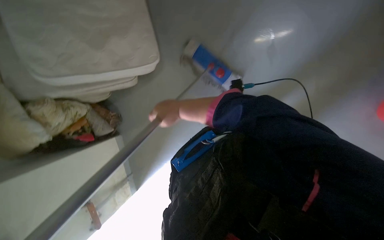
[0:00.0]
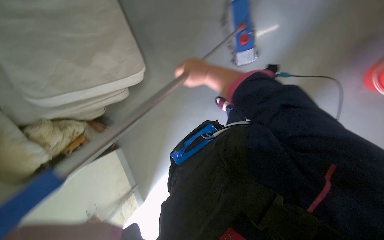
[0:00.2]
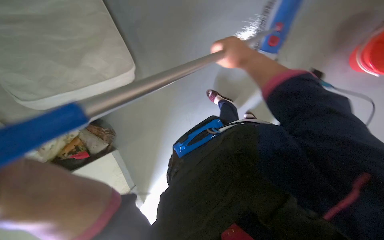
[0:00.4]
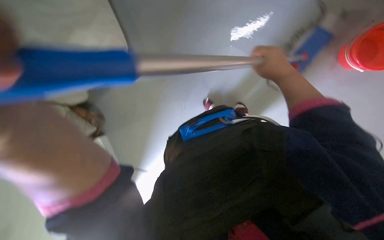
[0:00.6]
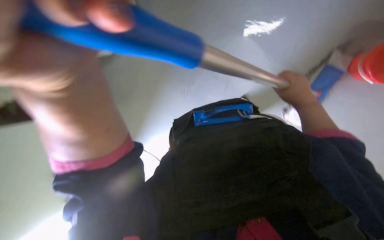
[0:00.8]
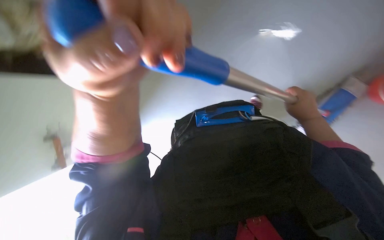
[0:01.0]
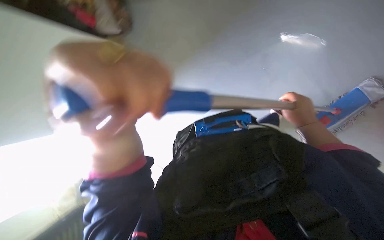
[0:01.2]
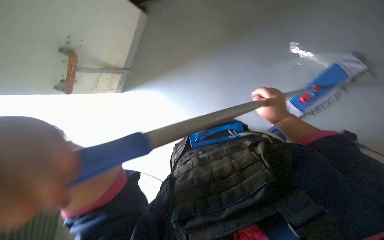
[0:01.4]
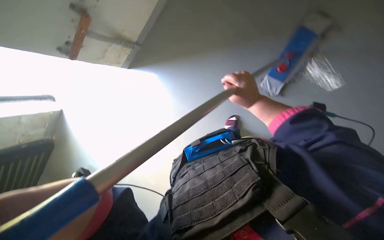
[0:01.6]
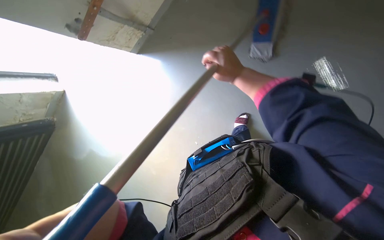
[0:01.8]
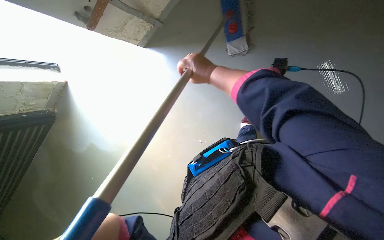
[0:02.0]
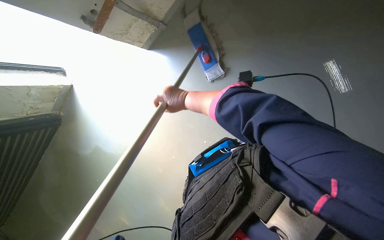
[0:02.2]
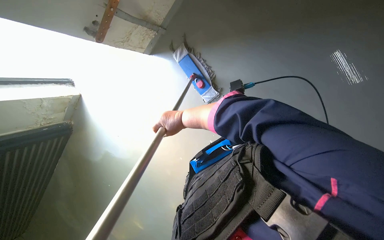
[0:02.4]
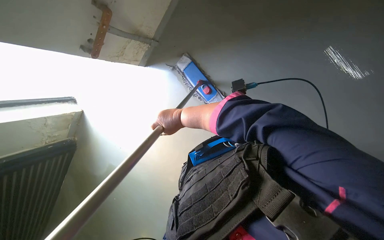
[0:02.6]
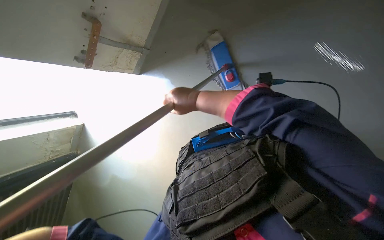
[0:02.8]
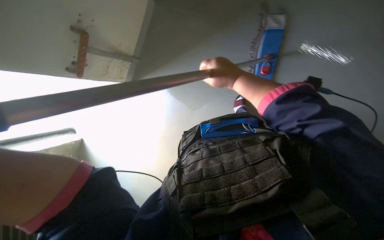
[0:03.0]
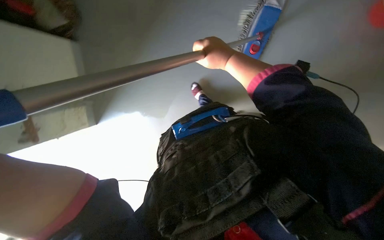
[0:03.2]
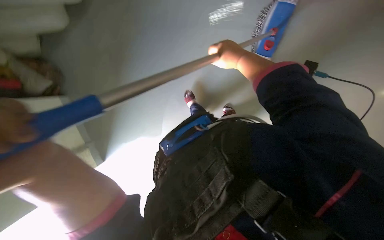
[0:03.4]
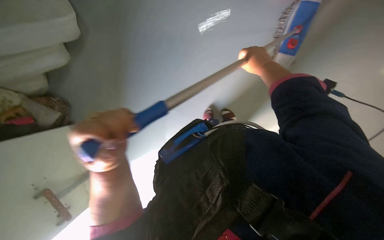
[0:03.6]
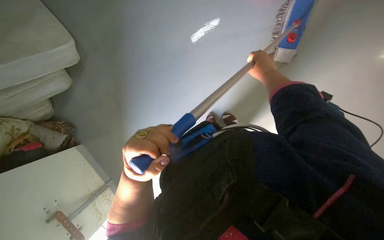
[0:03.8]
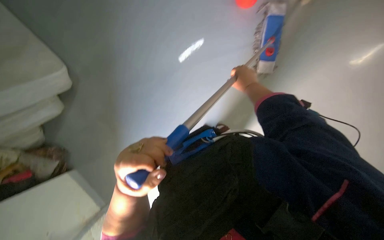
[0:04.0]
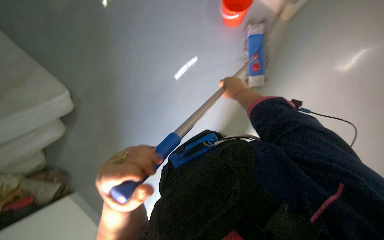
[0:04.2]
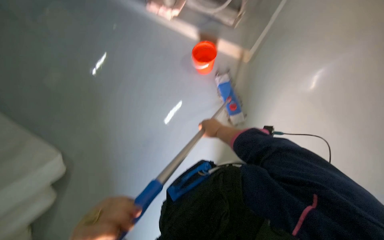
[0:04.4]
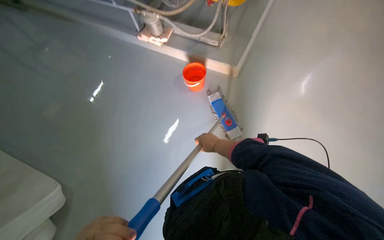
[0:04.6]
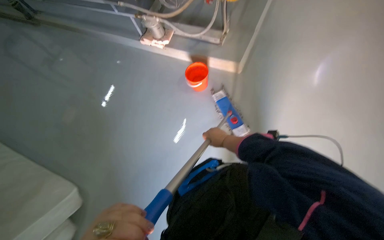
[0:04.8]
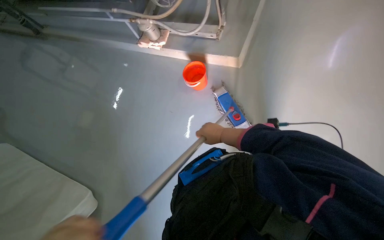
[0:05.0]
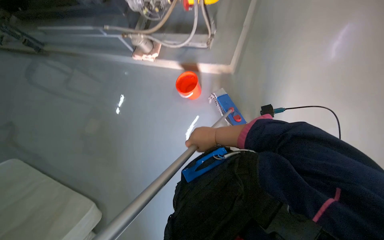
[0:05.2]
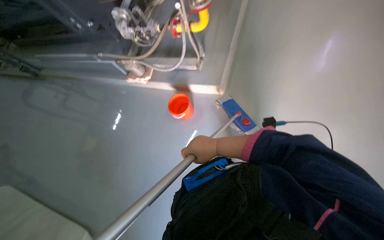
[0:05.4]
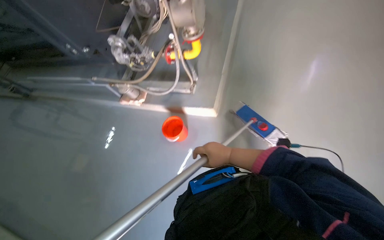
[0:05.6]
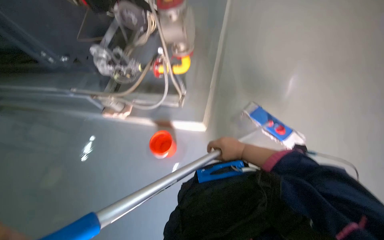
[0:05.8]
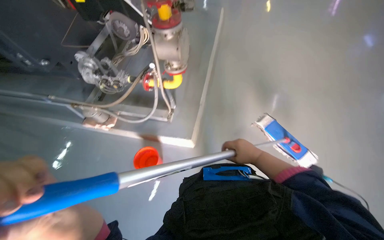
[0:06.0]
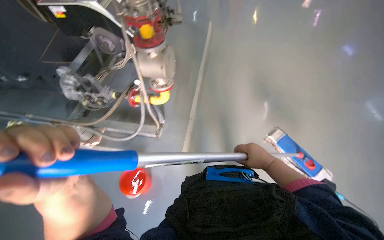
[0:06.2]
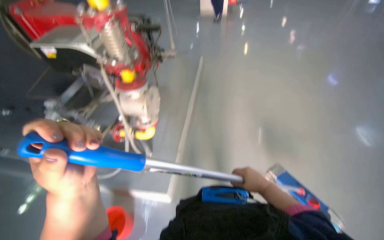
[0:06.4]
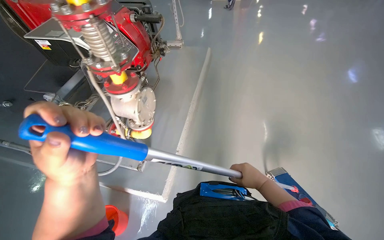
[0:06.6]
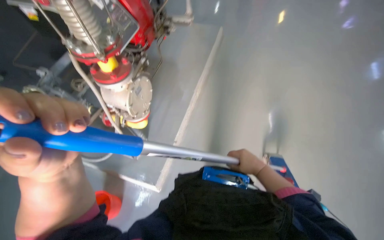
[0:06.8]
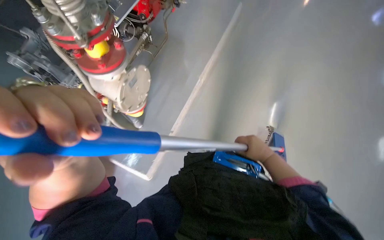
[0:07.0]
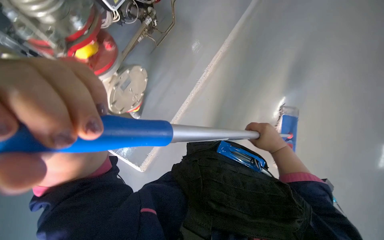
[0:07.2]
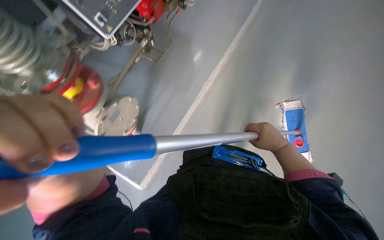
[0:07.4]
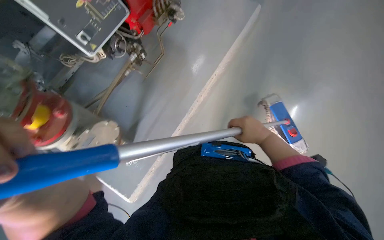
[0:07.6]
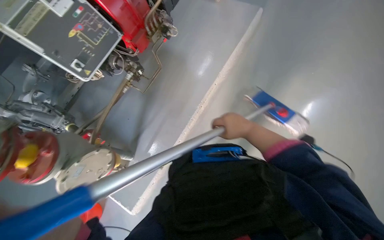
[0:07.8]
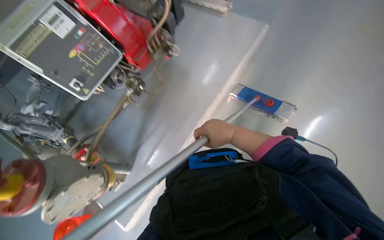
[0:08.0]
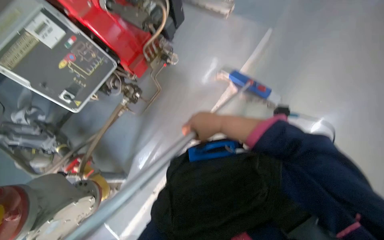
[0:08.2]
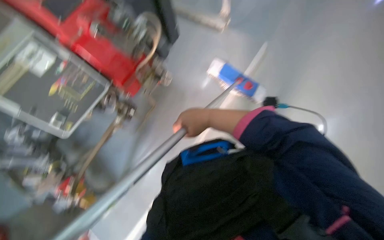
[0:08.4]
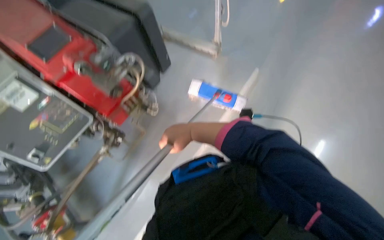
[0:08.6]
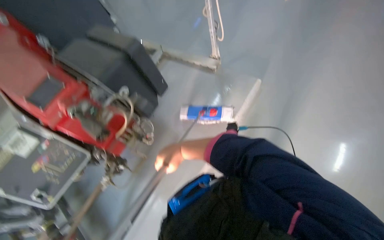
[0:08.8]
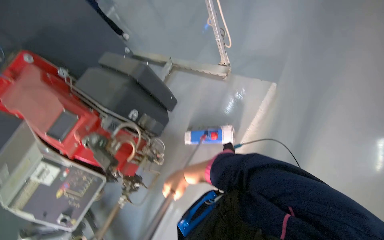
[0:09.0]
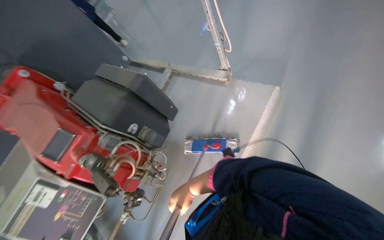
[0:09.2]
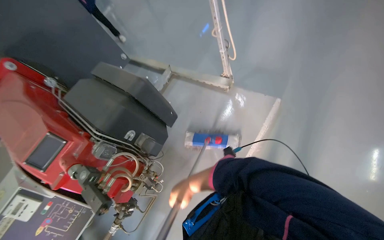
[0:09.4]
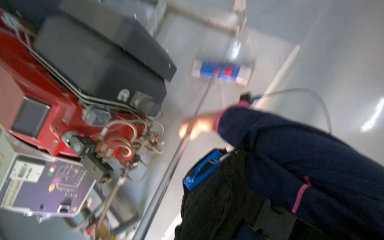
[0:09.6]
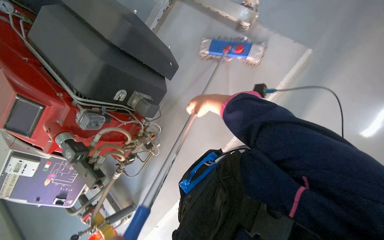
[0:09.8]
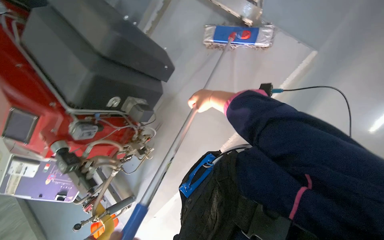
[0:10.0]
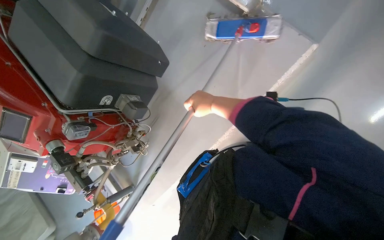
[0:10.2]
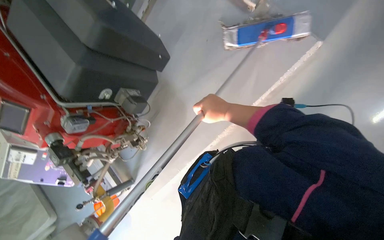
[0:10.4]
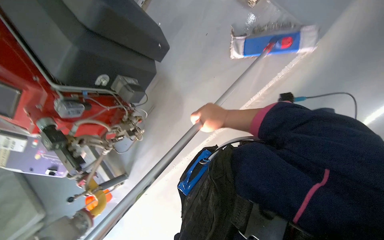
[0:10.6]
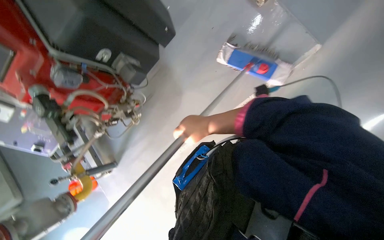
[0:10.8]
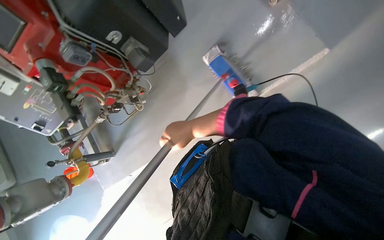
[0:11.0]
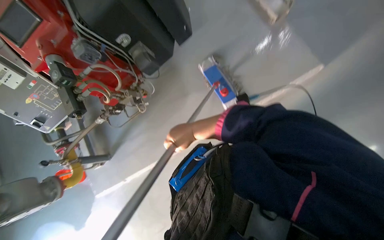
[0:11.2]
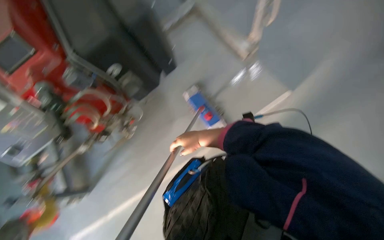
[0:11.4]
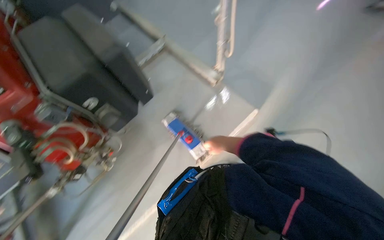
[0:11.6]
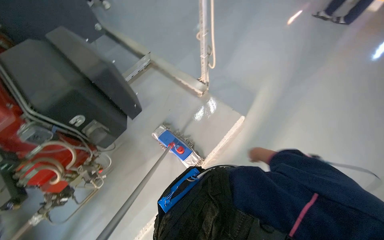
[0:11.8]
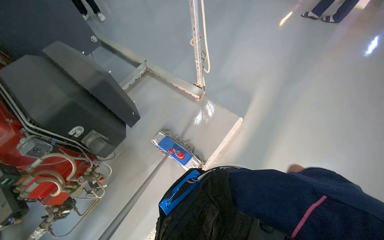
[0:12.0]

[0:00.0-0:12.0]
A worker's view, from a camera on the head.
Job: mopping floor.
The whole recording: Mopping the floor. The worker mops the floor with a flat mop, moving across different areas of the room.
0:00.0 to 0:01.6: The right hand heads to the right, covering some 30 cm.
0:01.6 to 0:03.0: The right hand travels to the left and back again, roughly 35 cm each way.
0:03.0 to 0:04.4: The view tilts about 25 degrees upward. The scene turns roughly 25 degrees counterclockwise in the picture.
0:04.4 to 0:06.0: The wearer moves approximately 50 cm. The wearer looks roughly 20 degrees further upward.
0:06.0 to 0:07.6: The camera is carried about 70 cm.
0:07.6 to 0:09.0: The wearer moves roughly 70 cm. The view tilts roughly 15 degrees upward.
0:09.0 to 0:10.4: The camera is carried some 50 cm. The camera pitches downward, by roughly 35 degrees.
0:10.4 to 0:12.0: The view pans to the right by some 25 degrees. The view tilts some 30 degrees upward.

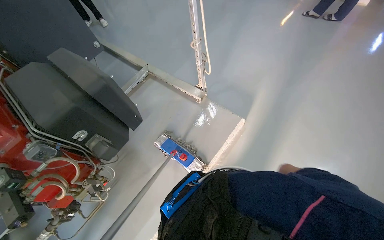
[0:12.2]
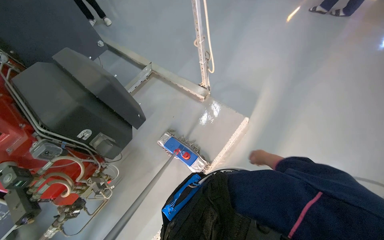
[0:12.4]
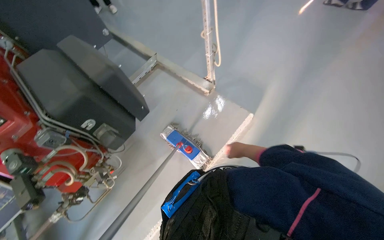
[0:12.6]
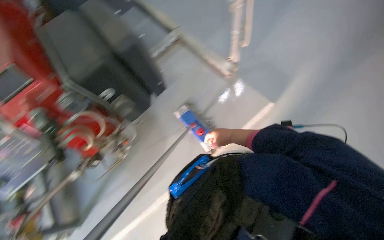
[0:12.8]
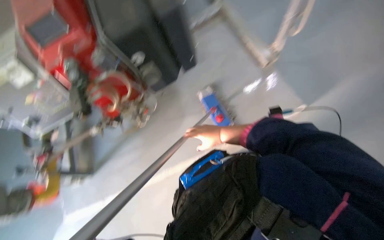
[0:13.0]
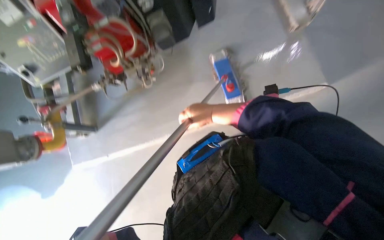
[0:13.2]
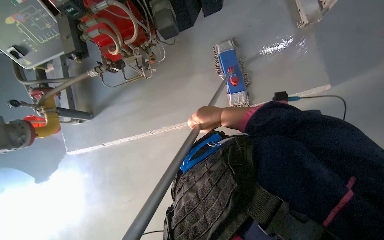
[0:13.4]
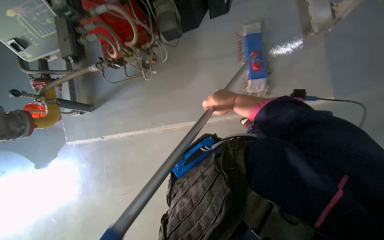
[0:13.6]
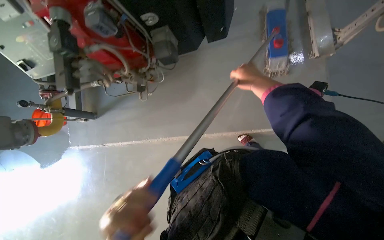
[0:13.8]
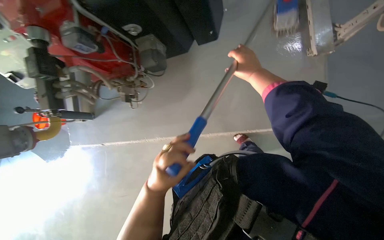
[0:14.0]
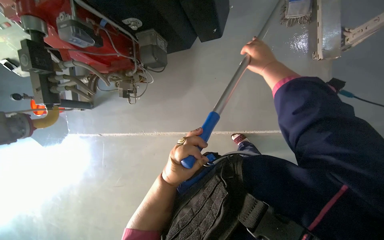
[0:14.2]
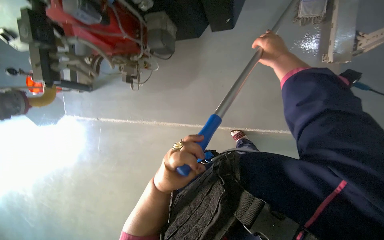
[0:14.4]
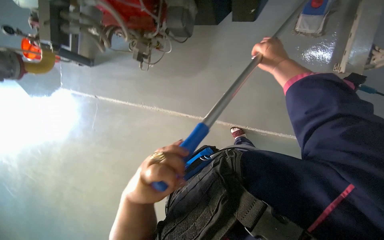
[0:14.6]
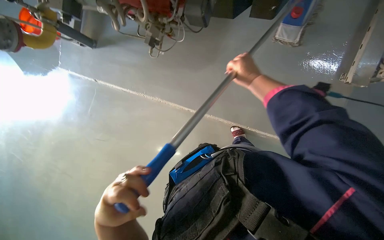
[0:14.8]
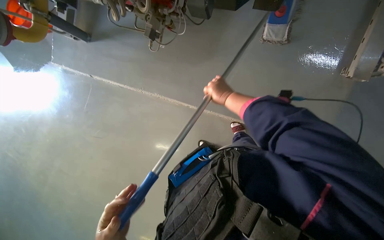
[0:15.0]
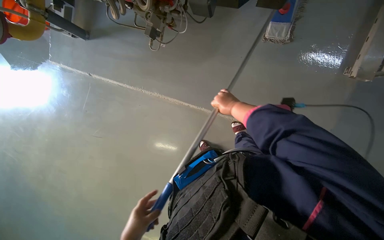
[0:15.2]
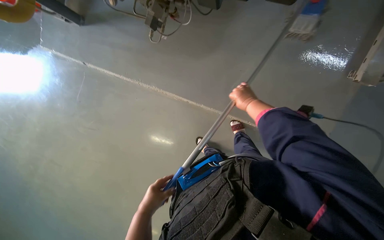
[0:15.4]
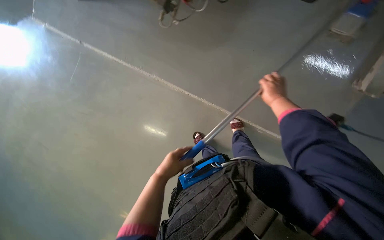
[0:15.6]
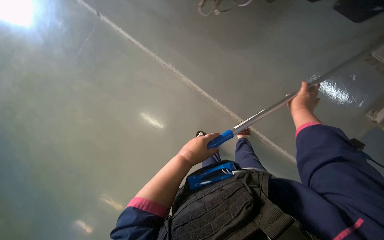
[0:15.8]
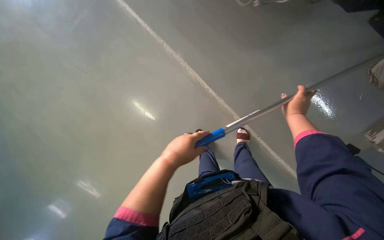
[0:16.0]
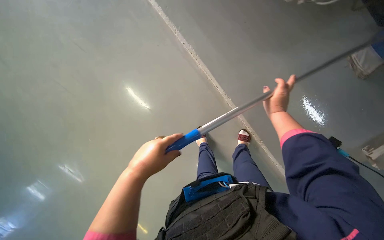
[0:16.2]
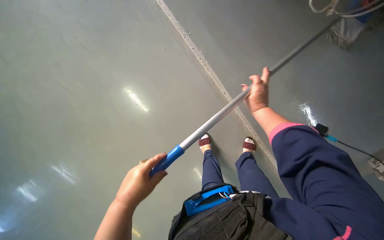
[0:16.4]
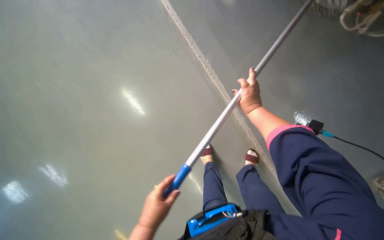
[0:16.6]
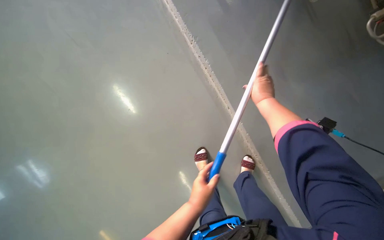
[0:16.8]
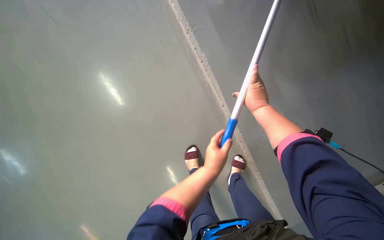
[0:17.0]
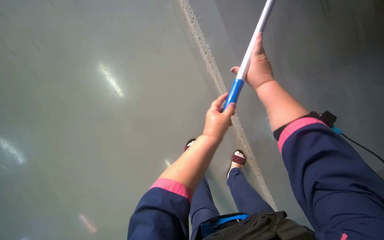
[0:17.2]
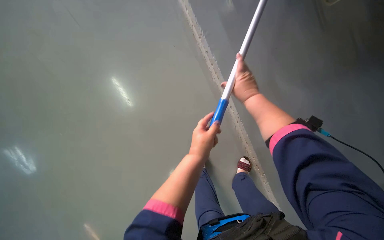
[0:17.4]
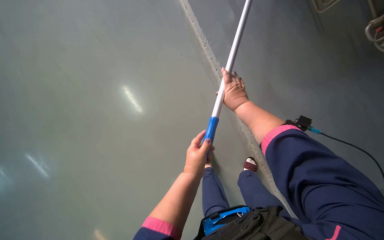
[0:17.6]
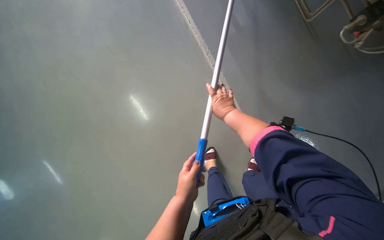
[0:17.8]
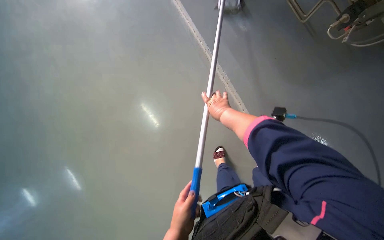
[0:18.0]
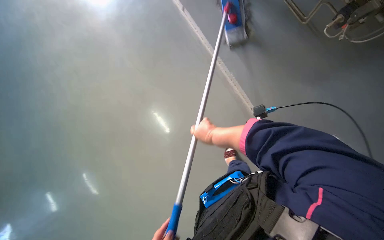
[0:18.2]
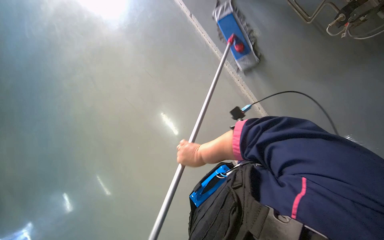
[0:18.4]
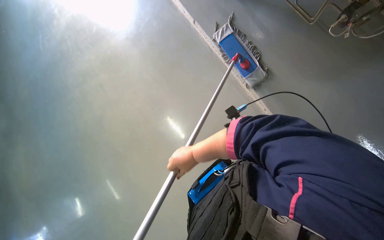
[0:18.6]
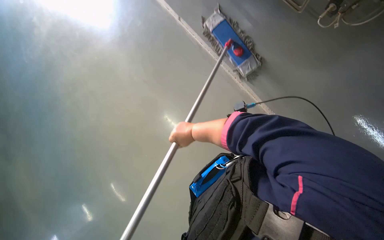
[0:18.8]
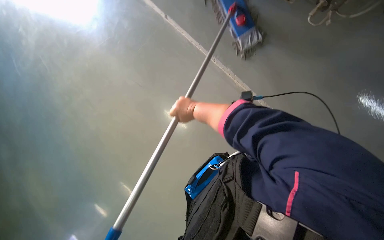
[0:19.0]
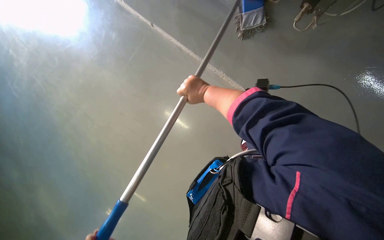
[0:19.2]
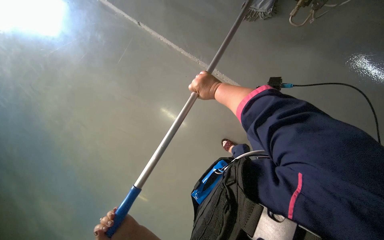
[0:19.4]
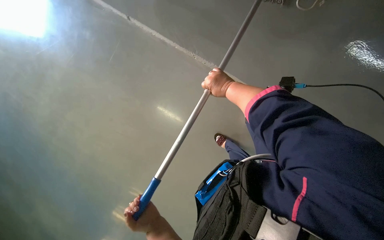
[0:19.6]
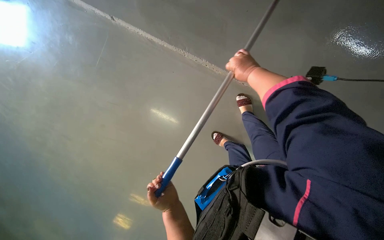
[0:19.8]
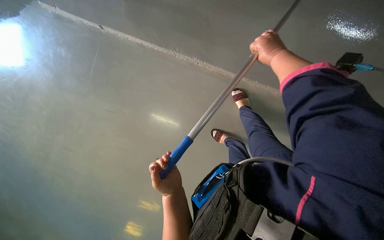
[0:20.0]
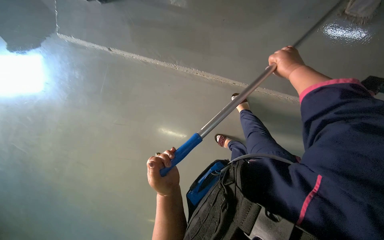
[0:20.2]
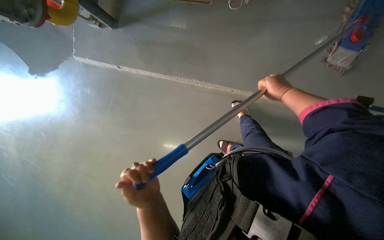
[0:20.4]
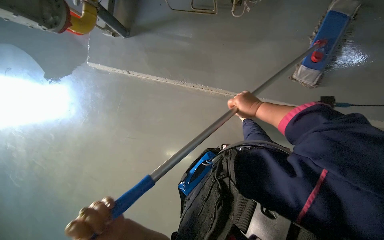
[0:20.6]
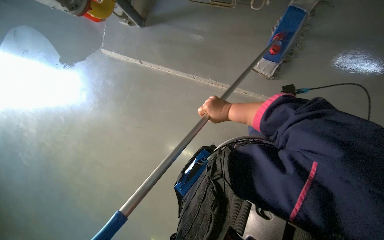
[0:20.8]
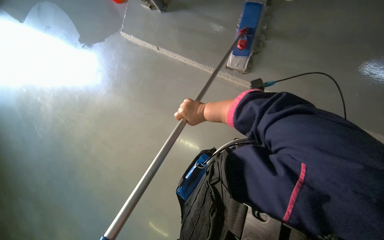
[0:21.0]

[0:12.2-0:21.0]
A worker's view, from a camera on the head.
Job: mopping floor.
The whole recording: Mopping the floor. The worker mops the floor with a flat mop, moving across different areas of the room.
0:12.2 to 0:13.6: The wearer's head swings some 40 degrees to the left. The view tips downward by some 35 degrees.
0:13.6 to 0:15.2: The view tilts about 15 degrees downward. The right hand heads farther from the camera, covering roughly 15 cm.
0:15.2 to 0:16.6: The right hand reaches approximately 10 cm to the right, then returns.
0:16.6 to 0:18.0: The right hand goes some 10 cm to the left, while the left hand reaches roughly 15 cm up the picture, then returns.
0:18.0 to 0:19.6: The right hand moves roughly 20 cm down the picture and comes back.
0:19.6 to 0:21.0: The right hand travels down the picture by approximately 25 cm, and travels to the right and back again, about 25 cm each way.
